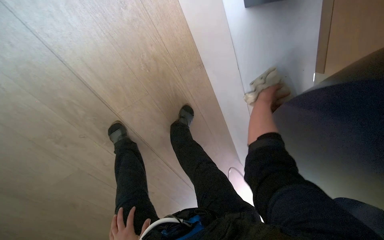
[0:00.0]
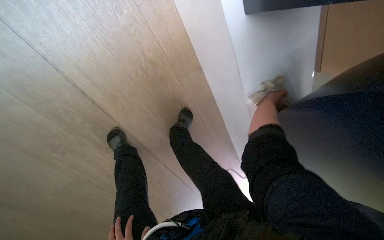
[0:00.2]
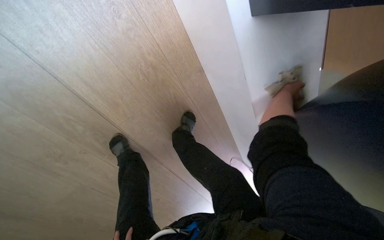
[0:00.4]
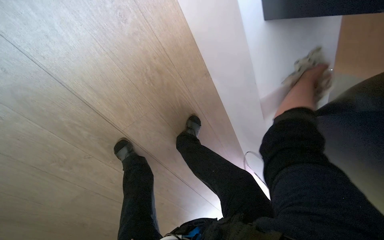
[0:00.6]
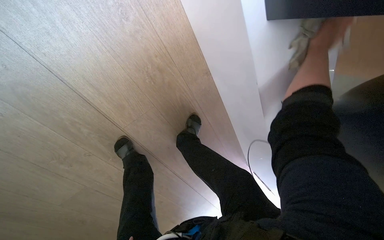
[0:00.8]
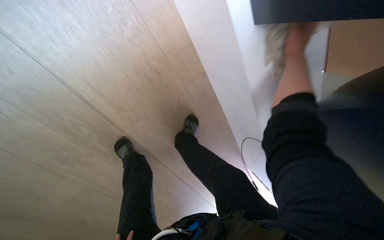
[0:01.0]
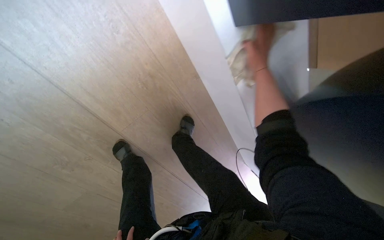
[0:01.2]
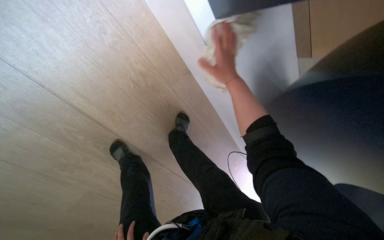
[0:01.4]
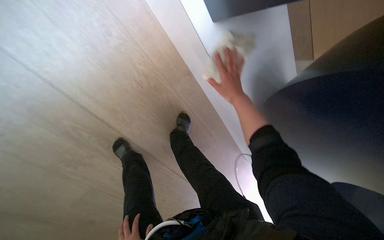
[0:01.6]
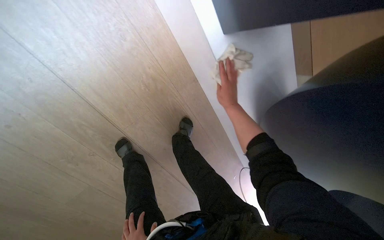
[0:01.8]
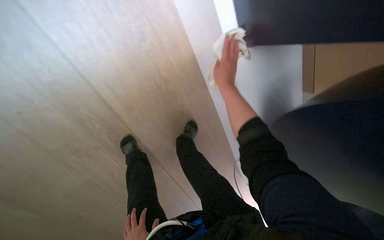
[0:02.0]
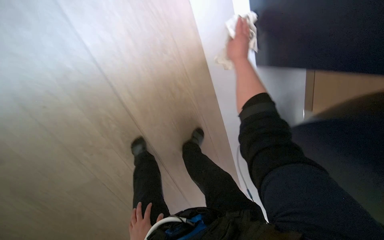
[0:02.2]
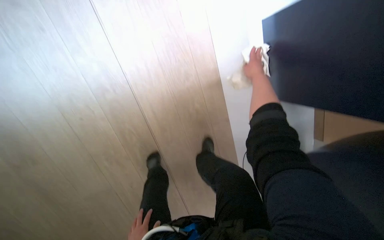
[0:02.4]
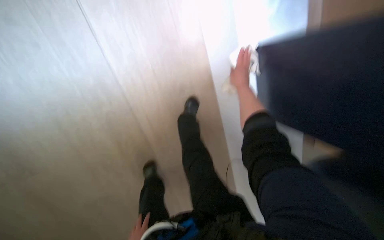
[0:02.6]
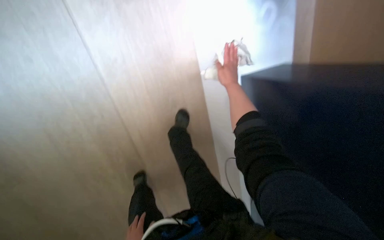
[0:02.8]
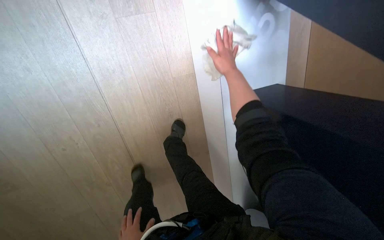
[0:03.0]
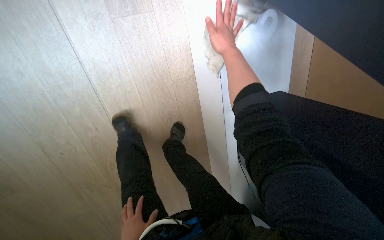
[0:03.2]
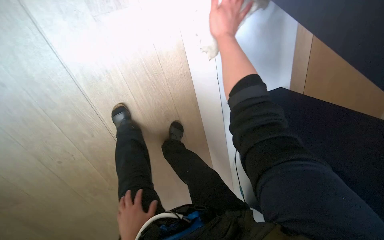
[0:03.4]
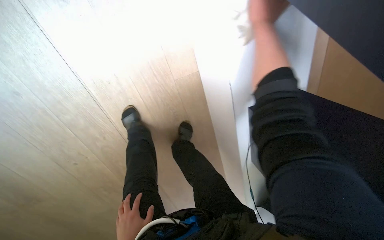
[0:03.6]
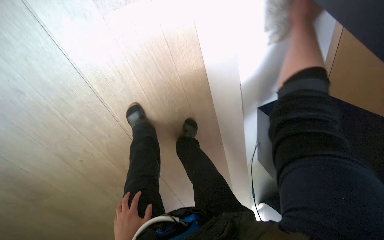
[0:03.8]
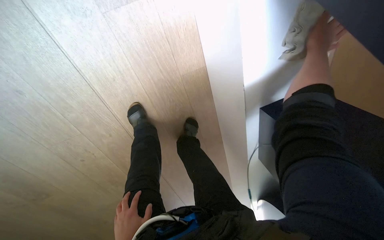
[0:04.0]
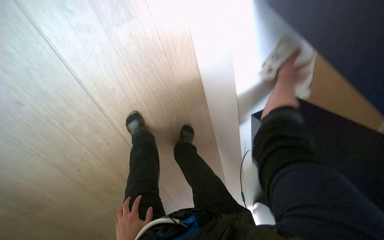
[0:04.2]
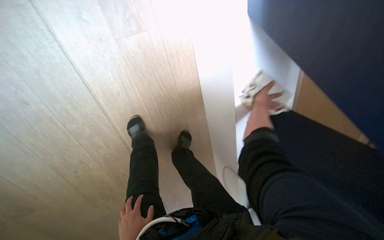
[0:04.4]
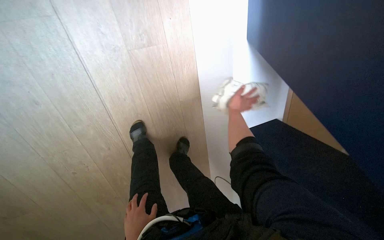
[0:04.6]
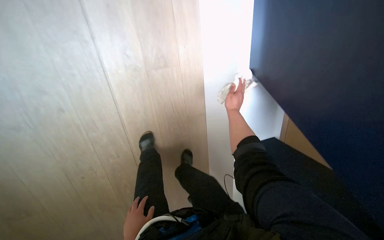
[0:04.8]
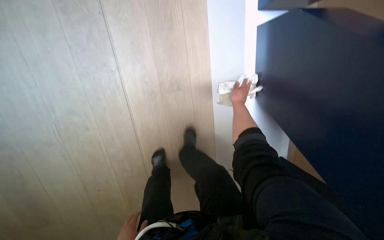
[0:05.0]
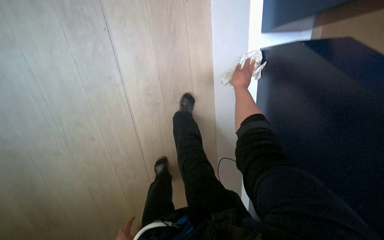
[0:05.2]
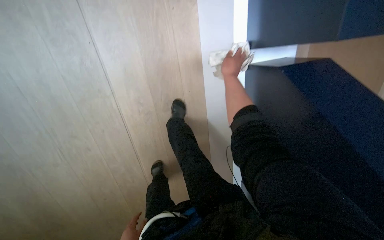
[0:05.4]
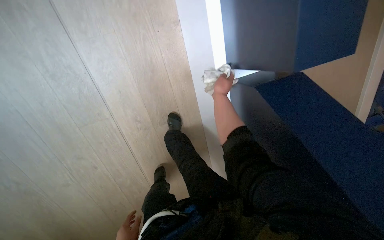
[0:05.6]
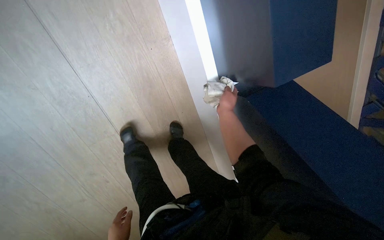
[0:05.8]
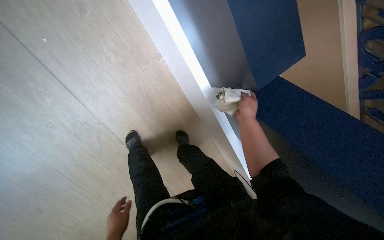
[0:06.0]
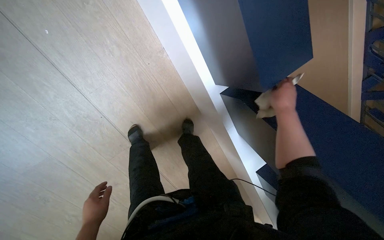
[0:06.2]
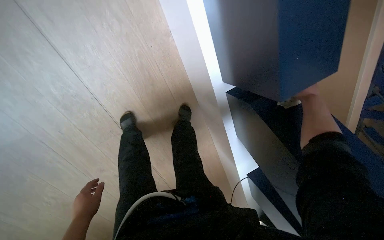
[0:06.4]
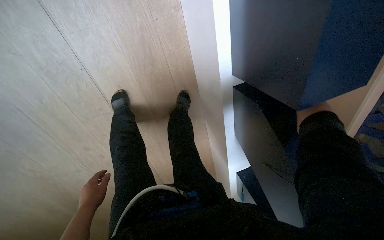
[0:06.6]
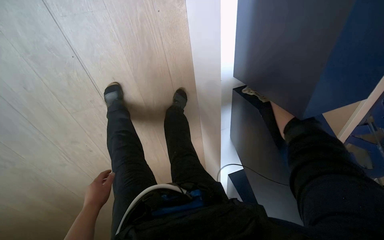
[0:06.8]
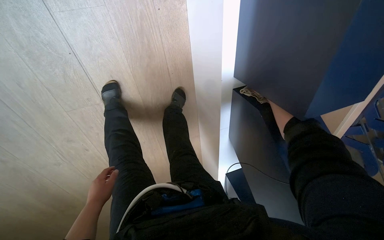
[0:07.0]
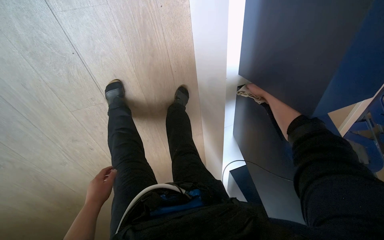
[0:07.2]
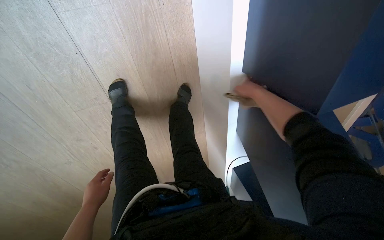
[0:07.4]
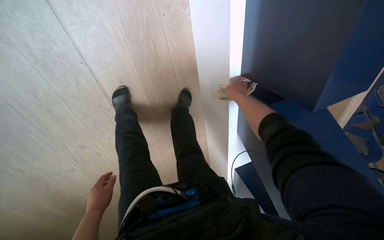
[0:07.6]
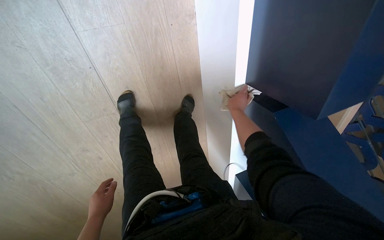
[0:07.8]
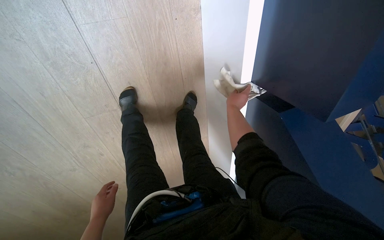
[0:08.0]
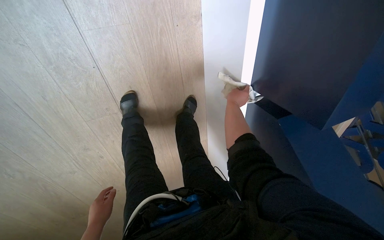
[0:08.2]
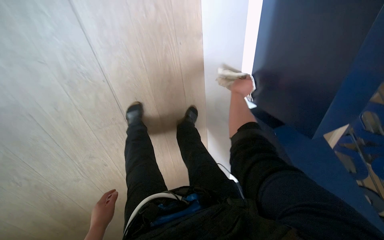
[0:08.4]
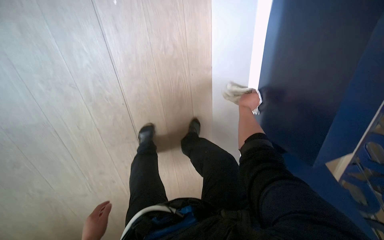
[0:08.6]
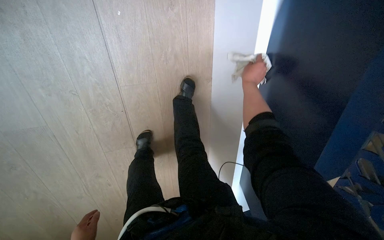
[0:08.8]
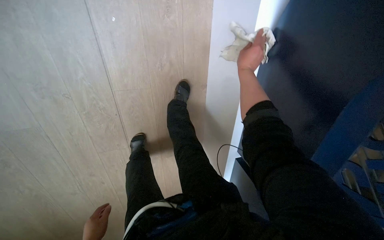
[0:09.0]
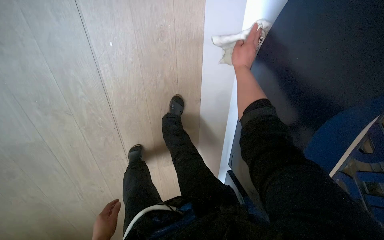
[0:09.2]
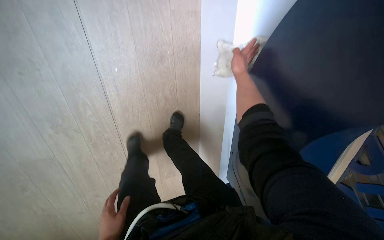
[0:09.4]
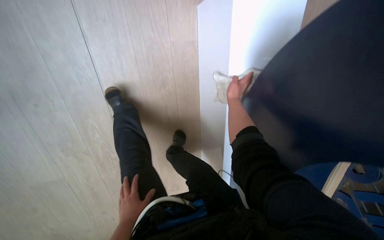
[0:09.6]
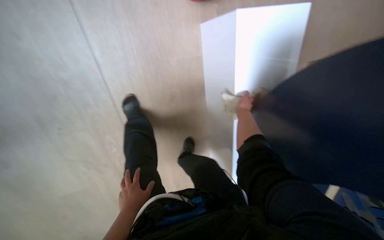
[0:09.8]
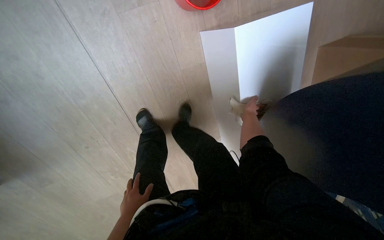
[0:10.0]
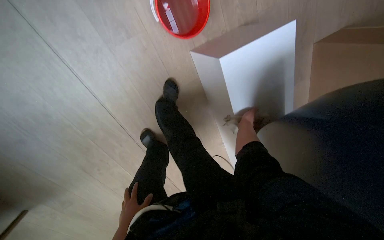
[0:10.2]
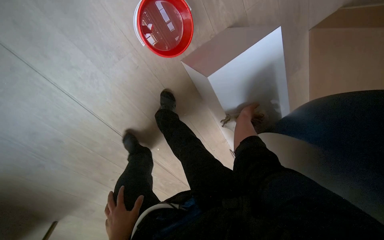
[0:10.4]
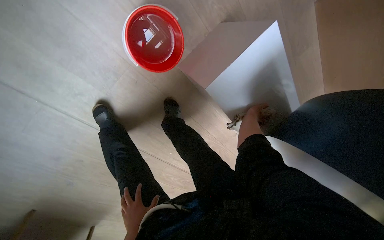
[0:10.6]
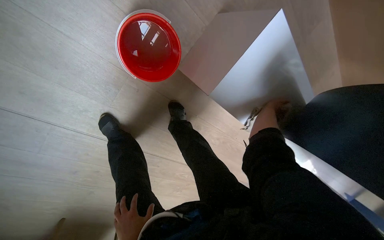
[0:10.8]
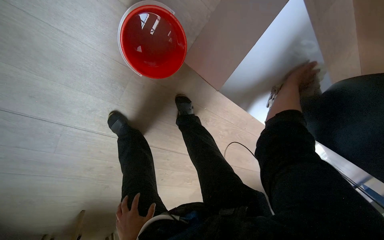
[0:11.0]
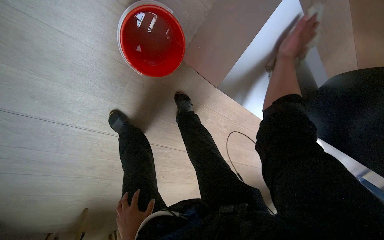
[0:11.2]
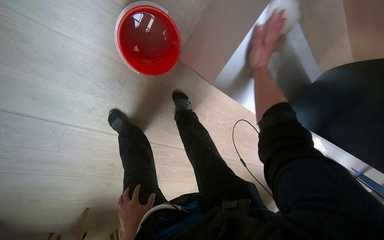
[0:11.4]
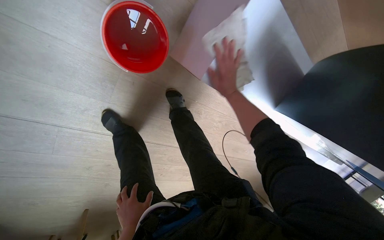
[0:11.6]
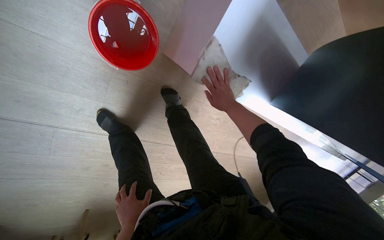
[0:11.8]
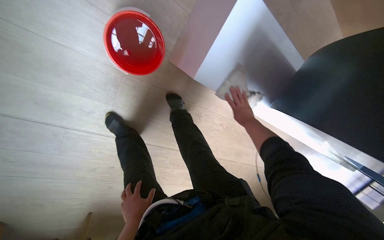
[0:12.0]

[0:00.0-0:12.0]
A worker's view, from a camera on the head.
Job: wiping surfaces.
The whole recording: Wiping blue display structure. The worker continues wiping the blue display structure with a white cloth.
0:00.0 to 0:01.6: The right hand moves to the left, about 10 cm.
0:01.6 to 0:03.0: The camera pitches upward, by approximately 25 degrees. The right hand shifts roughly 25 cm up the picture, and goes farther from the camera and returns, approximately 5 cm each way.
0:03.0 to 0:04.4: The right hand travels to the right and farther from the camera by roughly 15 cm.
0:04.4 to 0:06.0: The head travels approximately 60 cm.
0:06.0 to 0:07.6: The camera pitches downward, by approximately 15 degrees.
0:07.6 to 0:09.0: The right hand shifts roughly 35 cm nearer to the camera.
0:09.0 to 0:10.4: The camera travels some 70 cm. The scene rotates counterclockwise by roughly 35 degrees.
0:10.4 to 0:12.0: The right hand travels nearer to the camera and back again, some 15 cm each way.

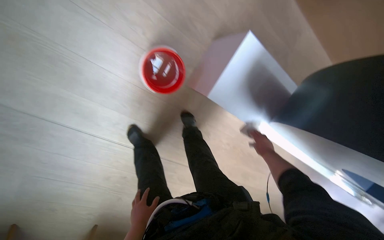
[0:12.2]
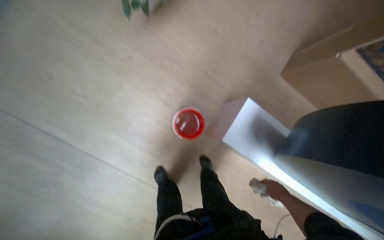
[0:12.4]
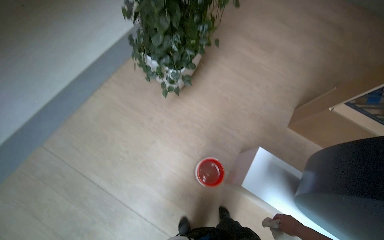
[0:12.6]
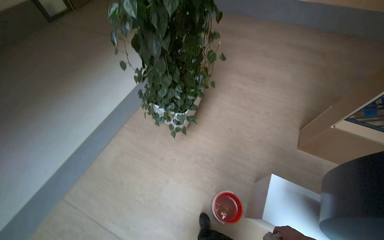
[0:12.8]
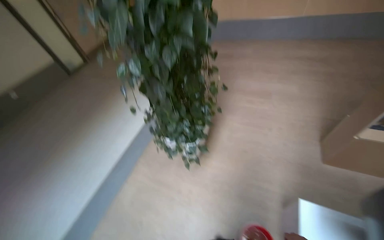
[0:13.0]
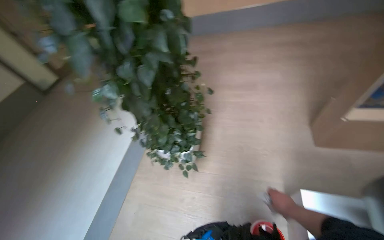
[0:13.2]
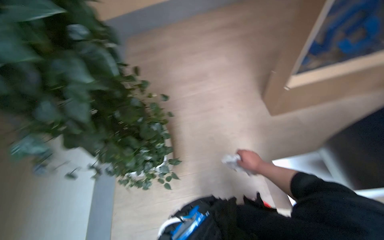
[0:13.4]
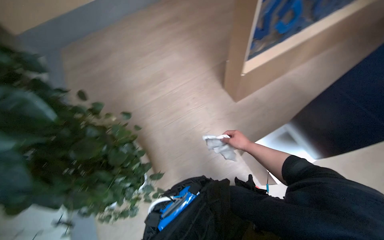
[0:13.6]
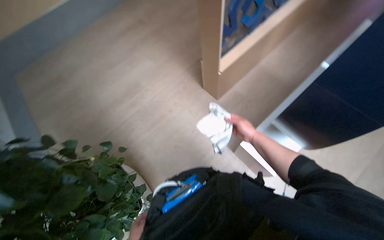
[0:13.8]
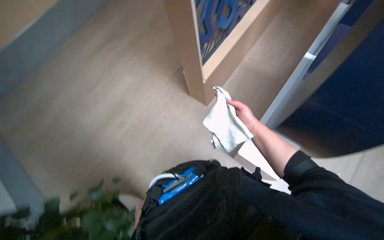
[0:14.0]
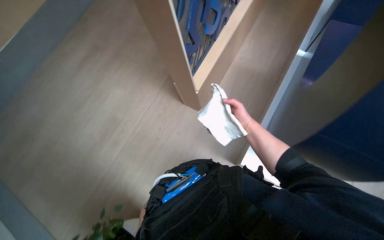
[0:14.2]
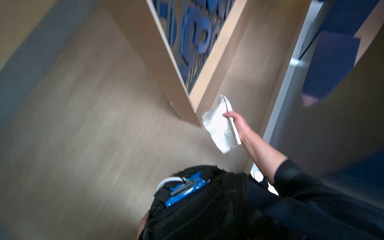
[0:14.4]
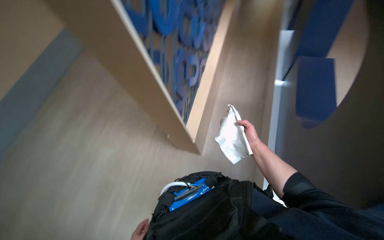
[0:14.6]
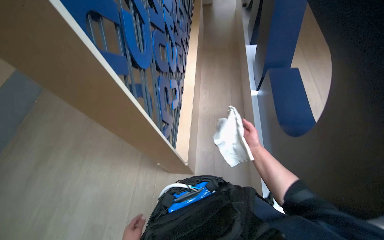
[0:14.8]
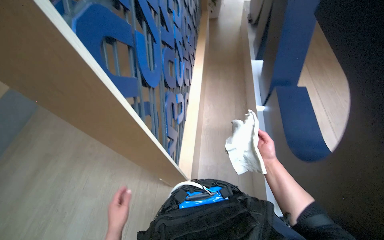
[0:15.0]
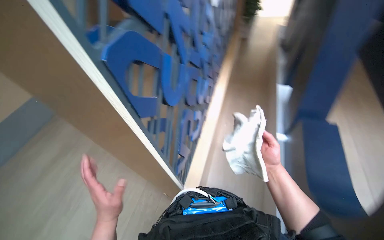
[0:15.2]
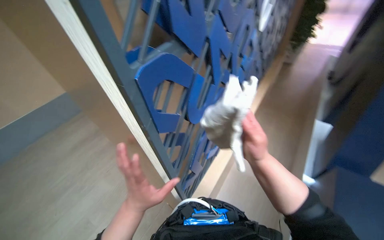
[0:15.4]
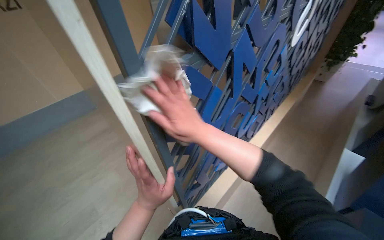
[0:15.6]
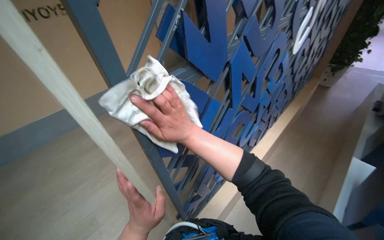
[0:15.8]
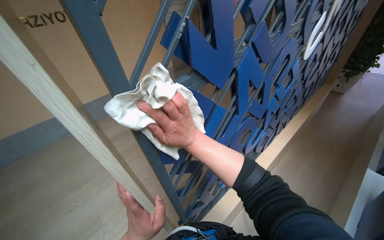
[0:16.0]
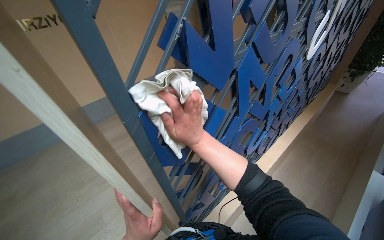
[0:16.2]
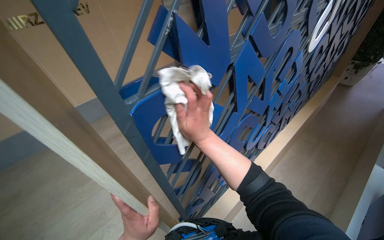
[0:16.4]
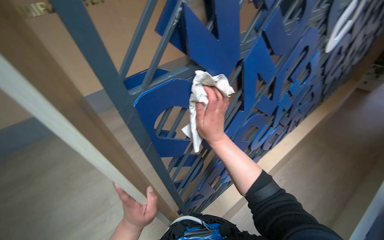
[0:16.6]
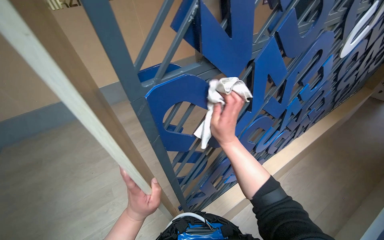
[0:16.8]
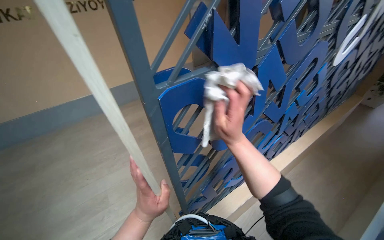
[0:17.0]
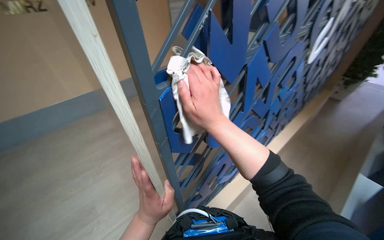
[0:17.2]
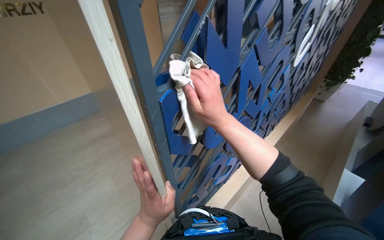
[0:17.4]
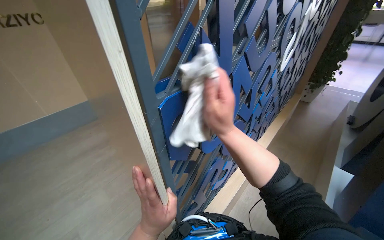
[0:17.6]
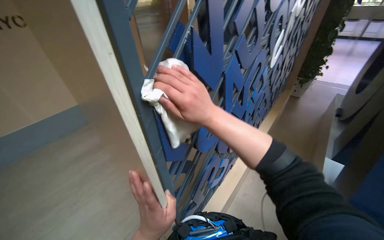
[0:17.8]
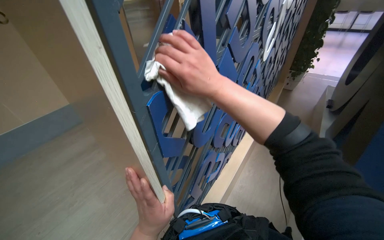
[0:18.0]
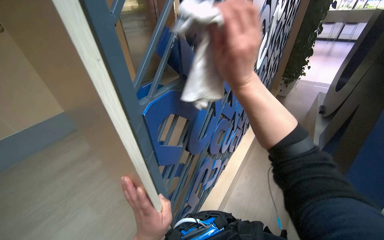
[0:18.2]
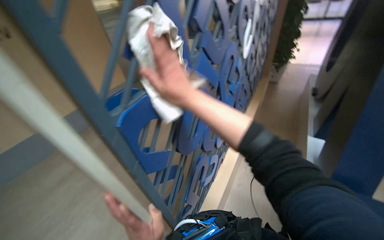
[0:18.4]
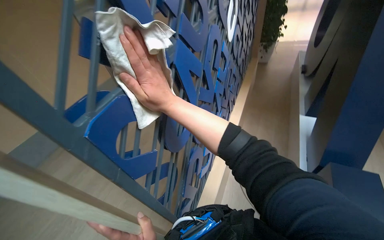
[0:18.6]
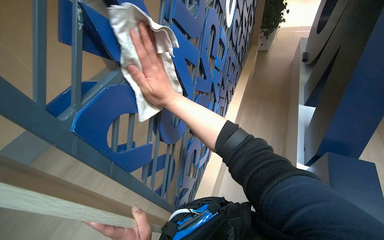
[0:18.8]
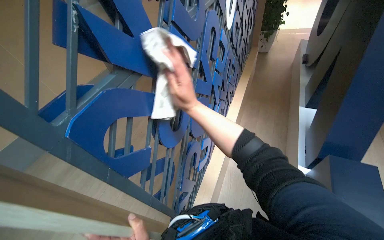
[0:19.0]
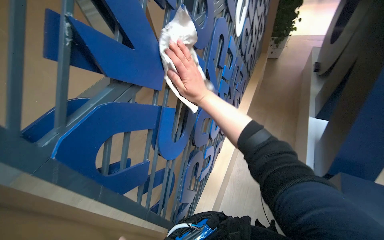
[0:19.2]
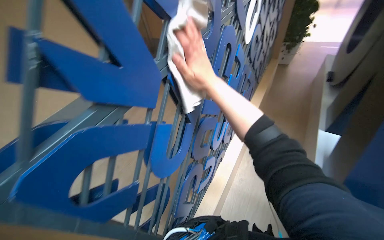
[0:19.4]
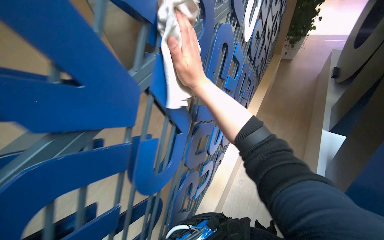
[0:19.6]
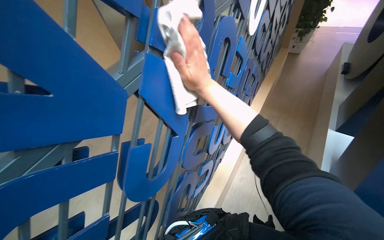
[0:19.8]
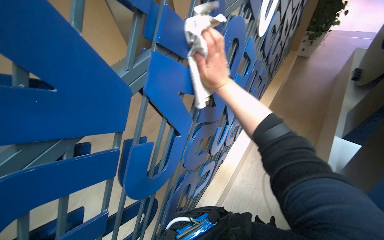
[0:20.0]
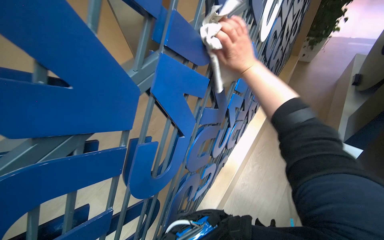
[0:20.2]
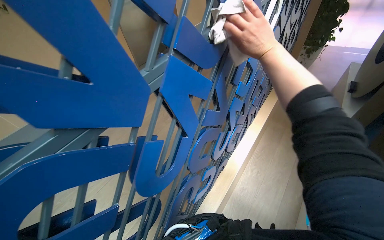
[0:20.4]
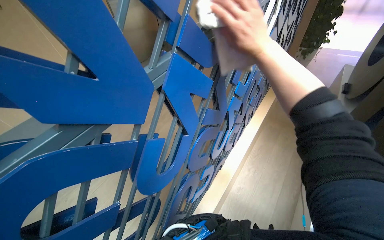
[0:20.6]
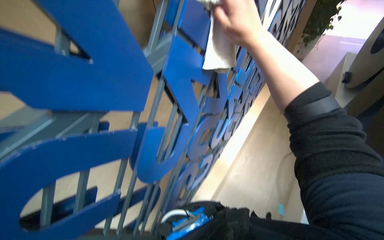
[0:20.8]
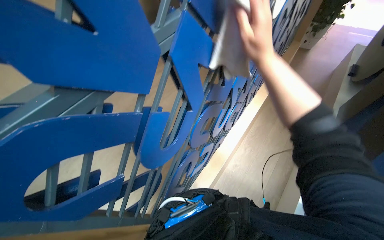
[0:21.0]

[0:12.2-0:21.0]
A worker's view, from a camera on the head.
Job: wiping surfaces.
The whole recording: Wiping blue display structure. The worker continues wiping the blue display structure with a white cloth.
0:12.2 to 0:13.6: The camera travels approximately 60 cm. The view tilts approximately 55 degrees upward. The scene rotates counterclockwise by approximately 60 degrees.
0:13.6 to 0:15.2: The view tips upward by roughly 30 degrees. The scene rotates counterclockwise by about 40 degrees.
0:15.2 to 0:16.6: The head turns to the left by roughly 25 degrees. The right hand moves up the picture and to the left, about 35 cm.
0:16.6 to 0:18.0: The camera is aimed roughly 15 degrees further to the right. The right hand goes some 10 cm up the picture.
0:19.6 to 0:21.0: The right hand moves to the right, approximately 10 cm.
